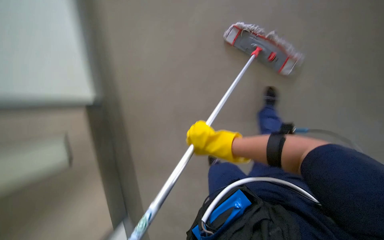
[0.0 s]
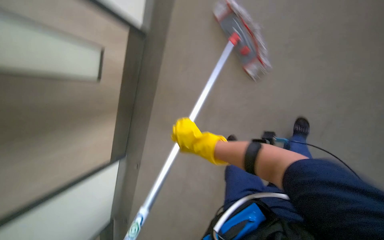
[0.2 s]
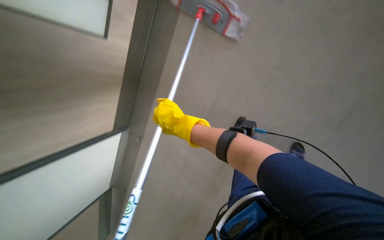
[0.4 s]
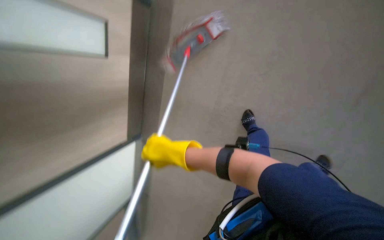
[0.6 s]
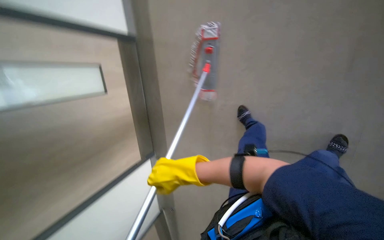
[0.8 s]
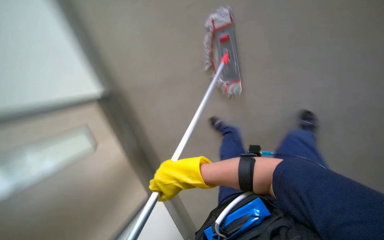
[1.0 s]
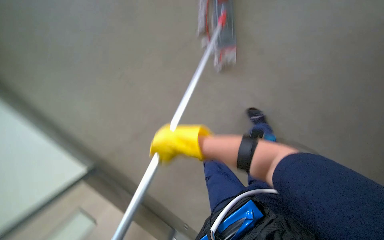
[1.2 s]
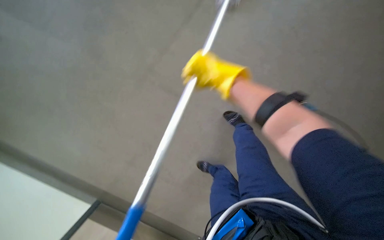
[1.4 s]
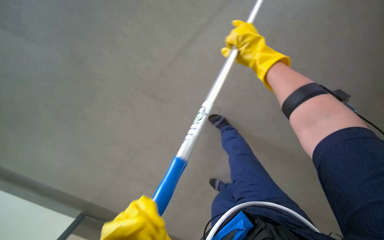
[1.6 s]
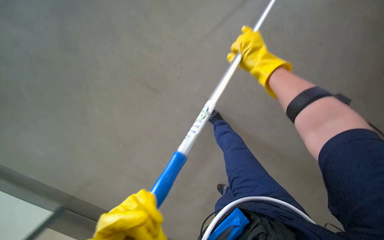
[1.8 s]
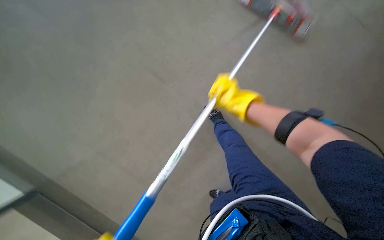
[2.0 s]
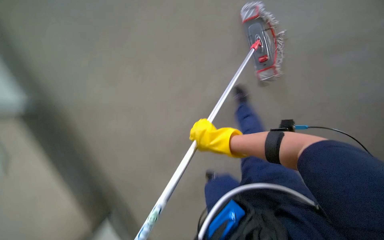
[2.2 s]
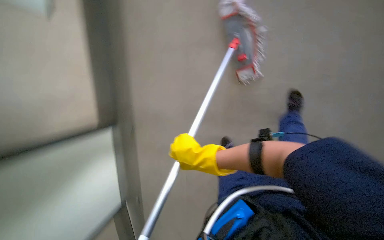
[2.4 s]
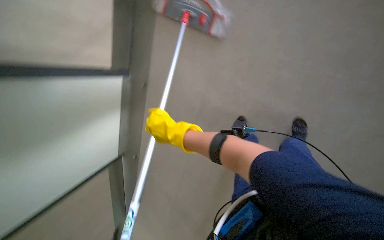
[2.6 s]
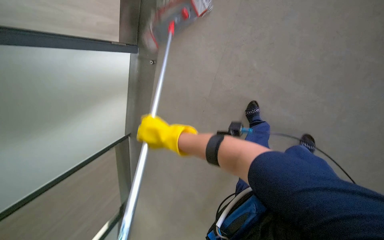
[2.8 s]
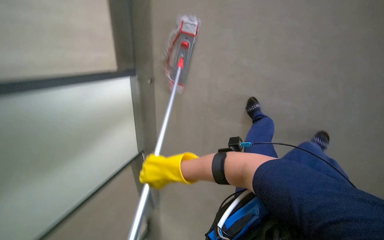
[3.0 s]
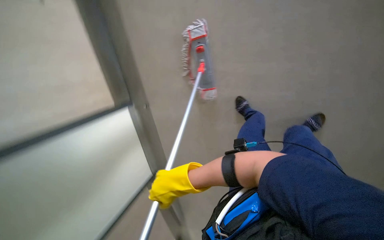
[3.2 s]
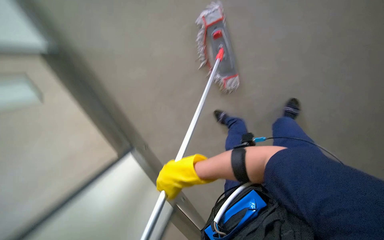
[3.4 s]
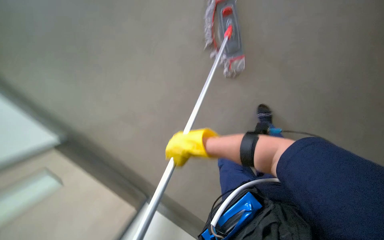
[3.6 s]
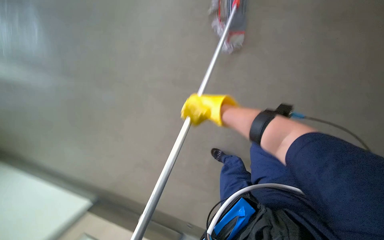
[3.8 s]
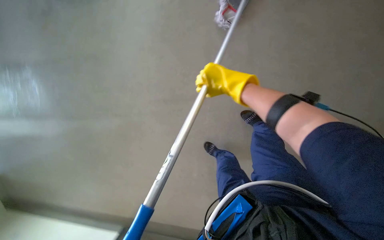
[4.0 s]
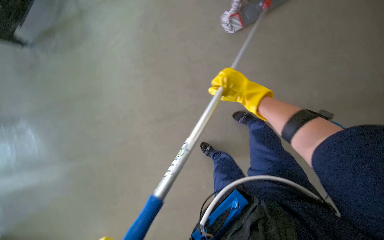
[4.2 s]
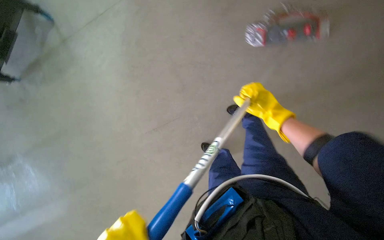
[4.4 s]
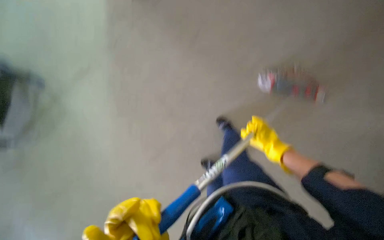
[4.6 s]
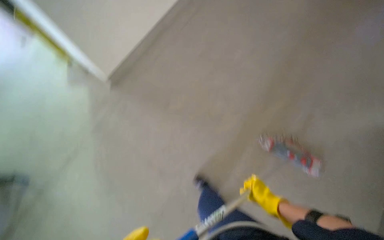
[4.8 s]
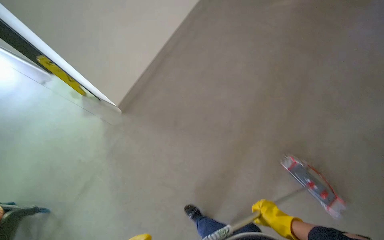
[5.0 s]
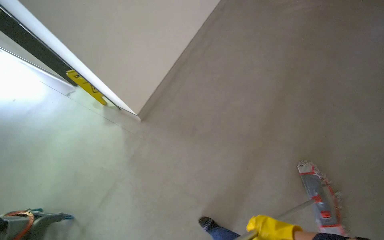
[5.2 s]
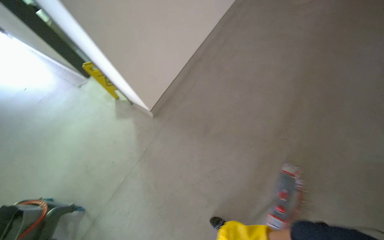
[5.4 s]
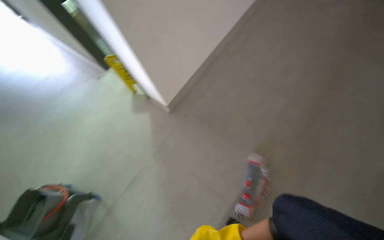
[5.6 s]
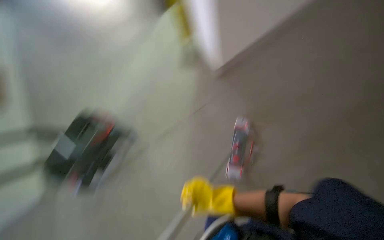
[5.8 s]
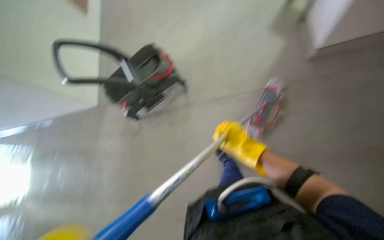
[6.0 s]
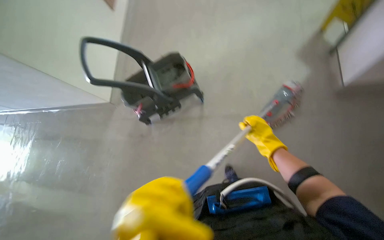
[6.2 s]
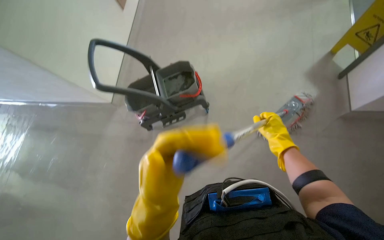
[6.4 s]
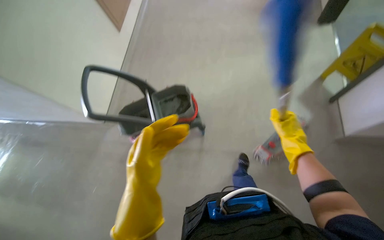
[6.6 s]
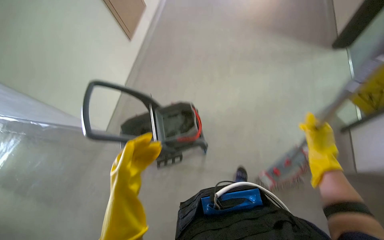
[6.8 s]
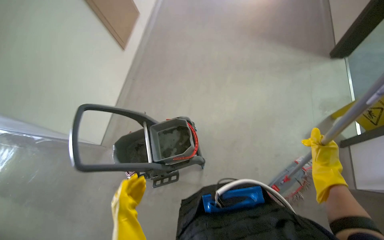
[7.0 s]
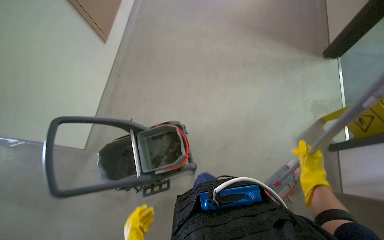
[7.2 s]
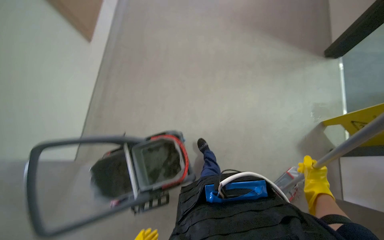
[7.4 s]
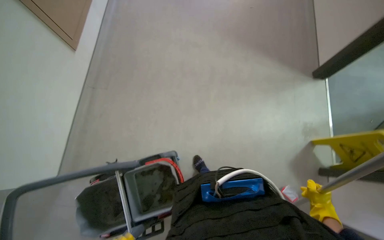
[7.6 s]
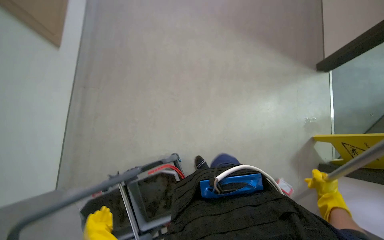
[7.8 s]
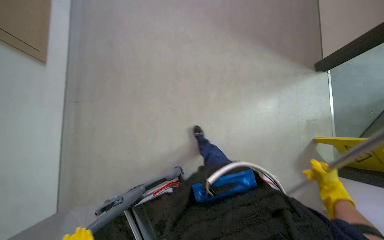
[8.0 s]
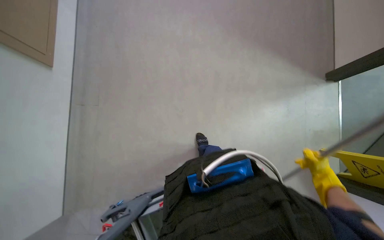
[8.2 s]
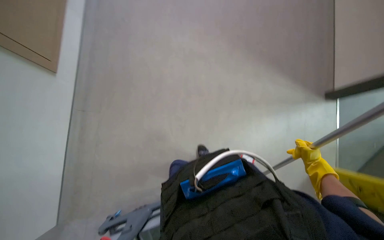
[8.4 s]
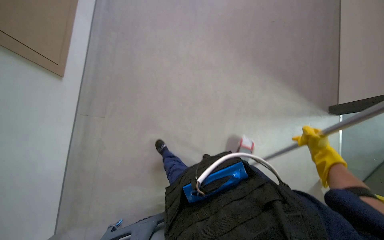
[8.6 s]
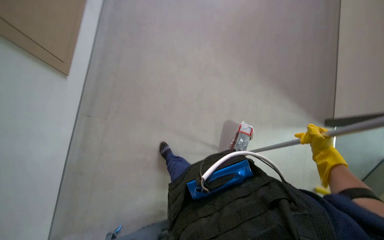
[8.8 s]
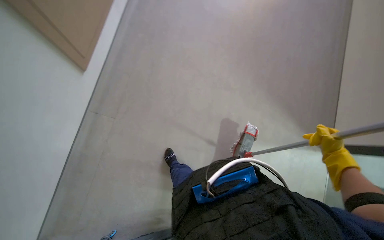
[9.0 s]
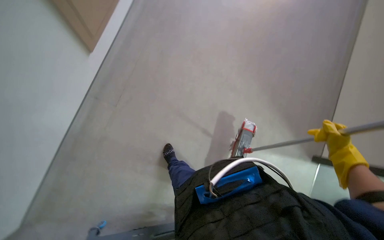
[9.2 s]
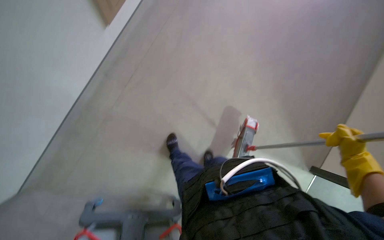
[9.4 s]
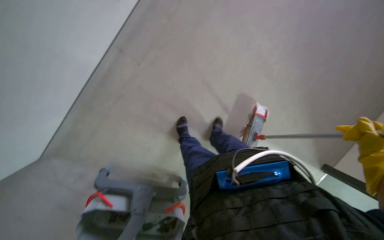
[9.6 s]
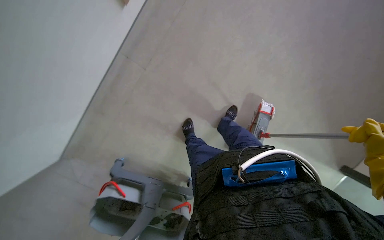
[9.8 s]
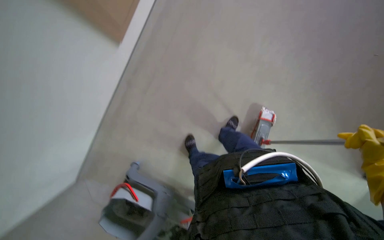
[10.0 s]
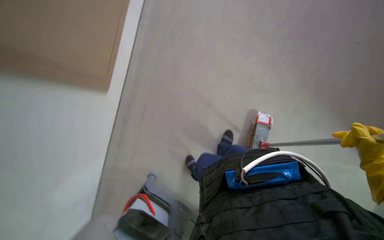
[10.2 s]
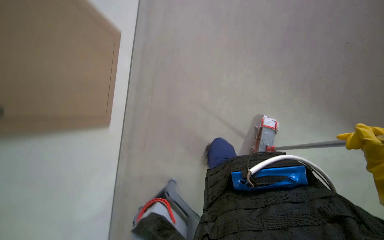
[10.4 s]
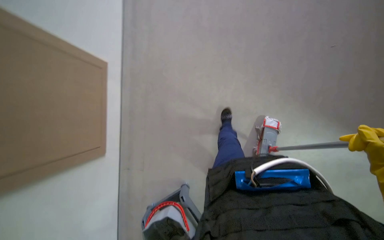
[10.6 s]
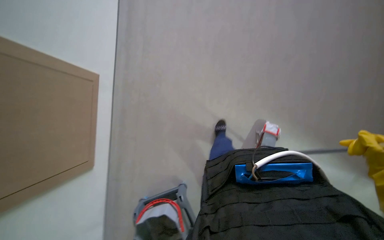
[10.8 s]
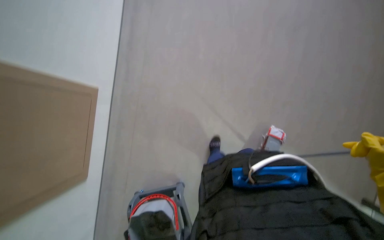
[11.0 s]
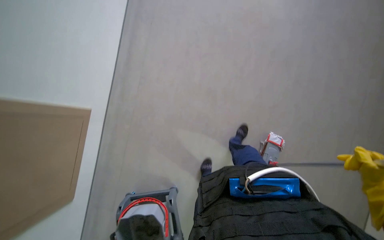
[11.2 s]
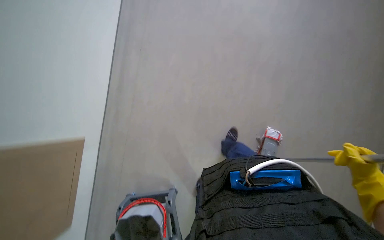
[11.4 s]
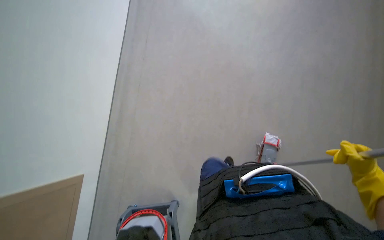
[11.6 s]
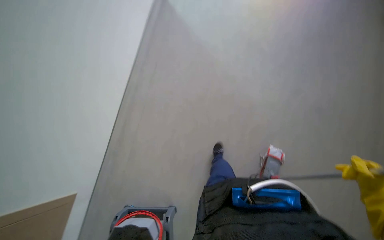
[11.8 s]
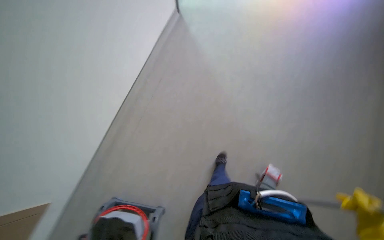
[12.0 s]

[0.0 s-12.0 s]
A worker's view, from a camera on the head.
Job: mopping floor.
The whole recording: Mopping hallway floor. The worker mops the hallway floor with a flat mop.
0.0 to 1.6 s: The view tips downward by about 15 degrees. The right hand travels up the picture by roughly 10 cm.
1.6 to 3.0 s: The camera pitches downward, by some 15 degrees.
3.0 to 4.4 s: The camera pitches downward, by some 20 degrees. The right hand shifts about 20 cm nearer to the camera and to the right.
4.4 to 6.0 s: The wearer moves roughly 60 cm. The head rotates about 35 degrees to the left. The view tips downward by some 15 degrees.
6.0 to 7.6 s: The wearer moves some 70 cm. The view tips upward by about 15 degrees.
7.6 to 9.0 s: The view tilts about 20 degrees upward. The right hand is displaced up the picture by roughly 15 cm.
10.4 to 12.0 s: The view tips upward by some 35 degrees.

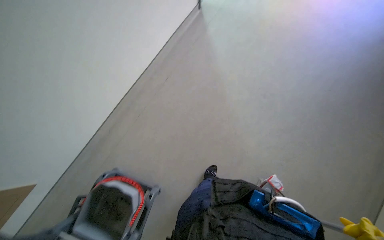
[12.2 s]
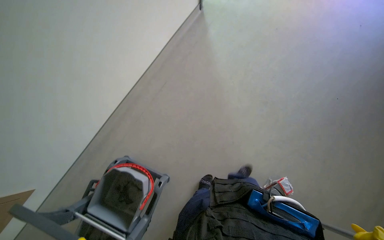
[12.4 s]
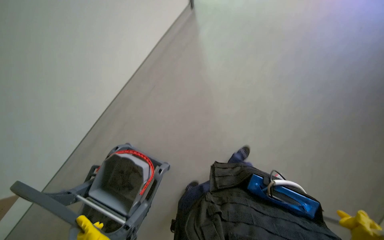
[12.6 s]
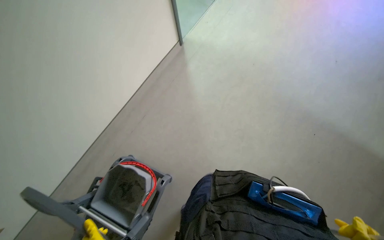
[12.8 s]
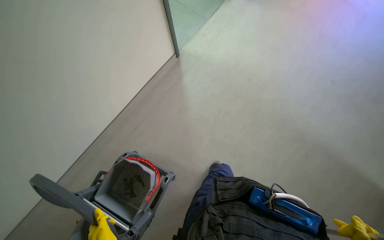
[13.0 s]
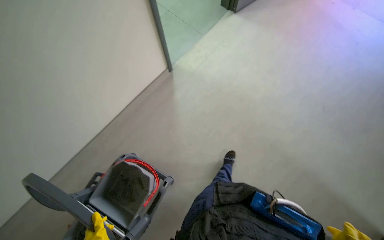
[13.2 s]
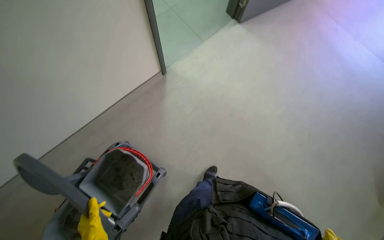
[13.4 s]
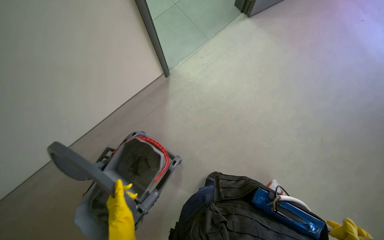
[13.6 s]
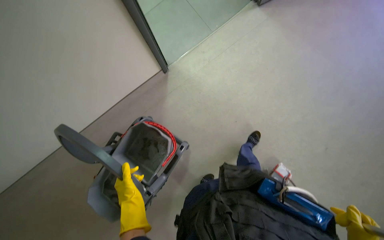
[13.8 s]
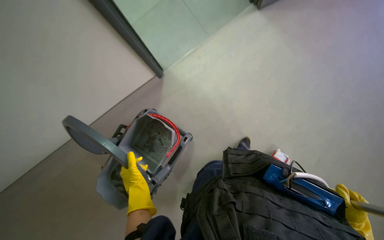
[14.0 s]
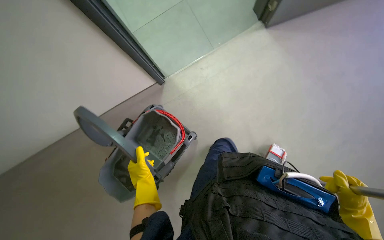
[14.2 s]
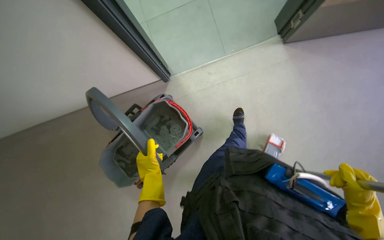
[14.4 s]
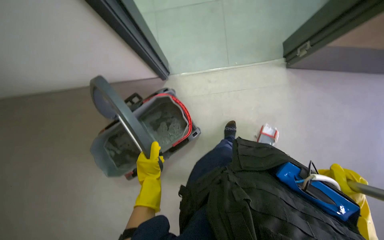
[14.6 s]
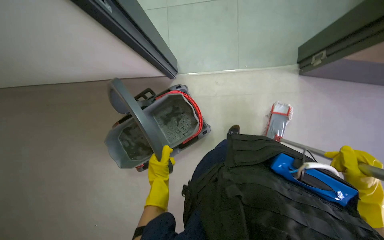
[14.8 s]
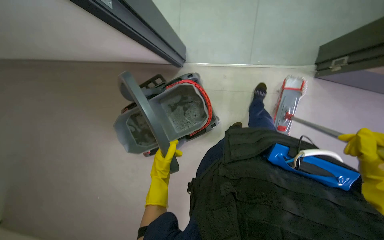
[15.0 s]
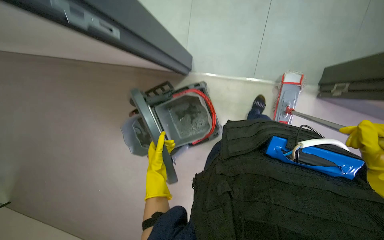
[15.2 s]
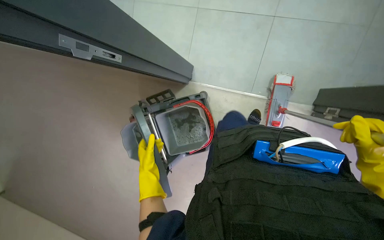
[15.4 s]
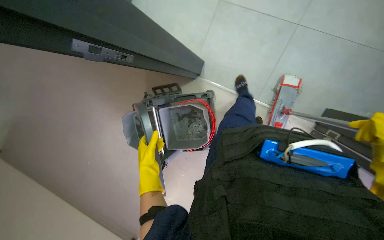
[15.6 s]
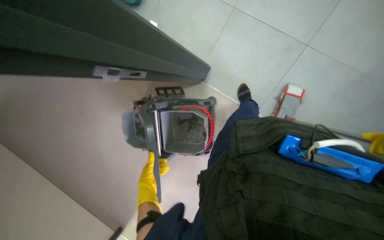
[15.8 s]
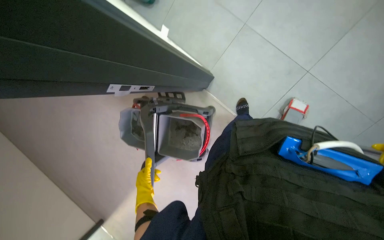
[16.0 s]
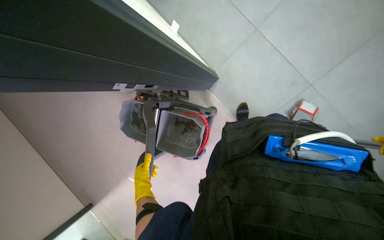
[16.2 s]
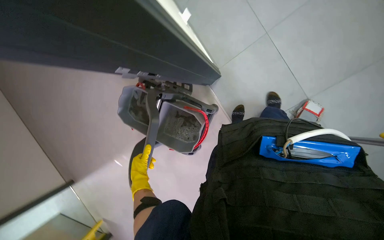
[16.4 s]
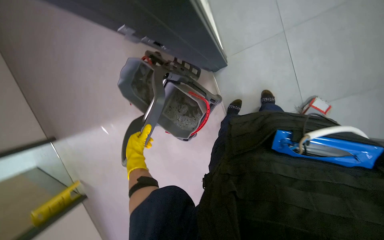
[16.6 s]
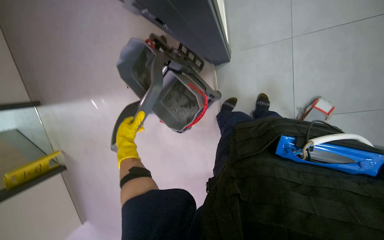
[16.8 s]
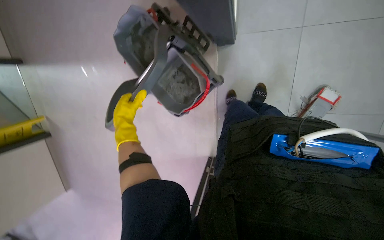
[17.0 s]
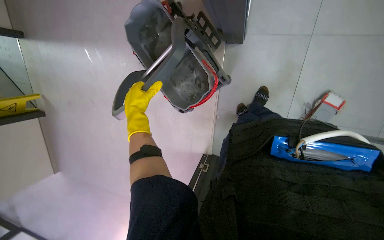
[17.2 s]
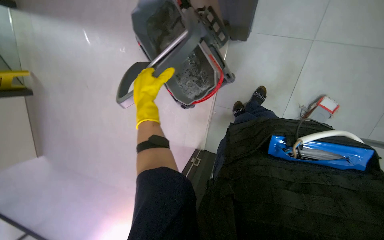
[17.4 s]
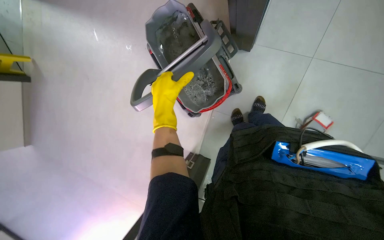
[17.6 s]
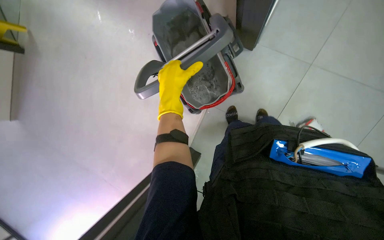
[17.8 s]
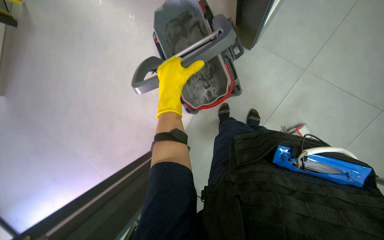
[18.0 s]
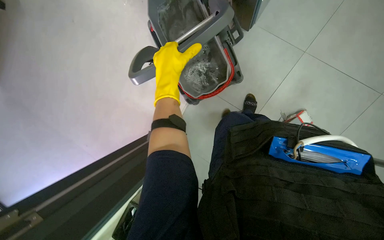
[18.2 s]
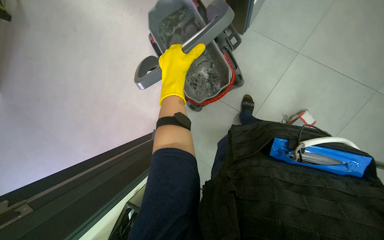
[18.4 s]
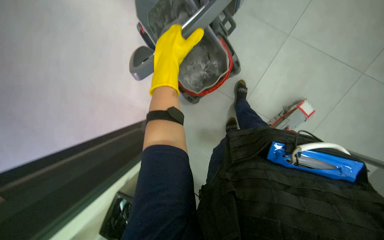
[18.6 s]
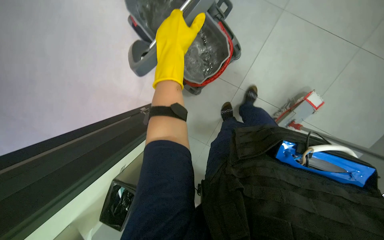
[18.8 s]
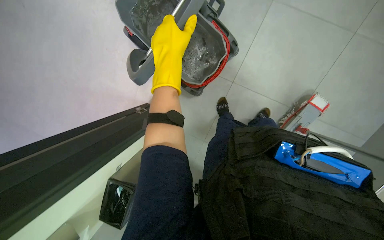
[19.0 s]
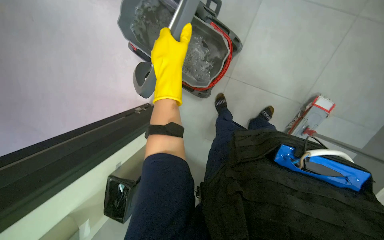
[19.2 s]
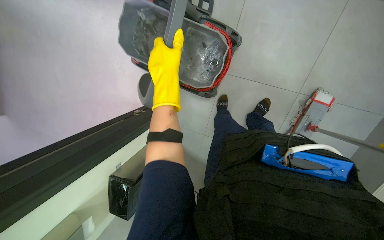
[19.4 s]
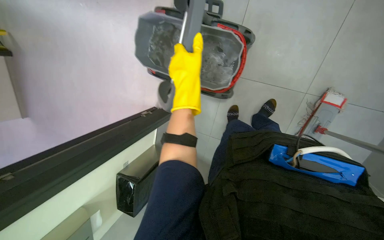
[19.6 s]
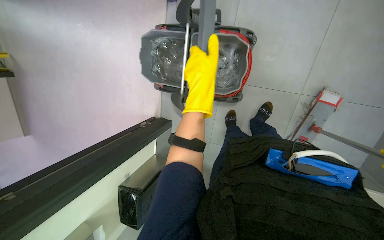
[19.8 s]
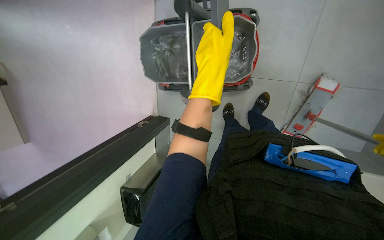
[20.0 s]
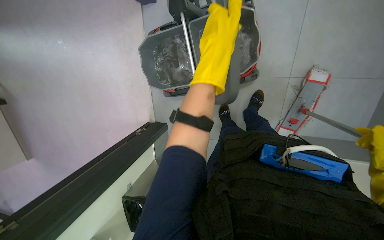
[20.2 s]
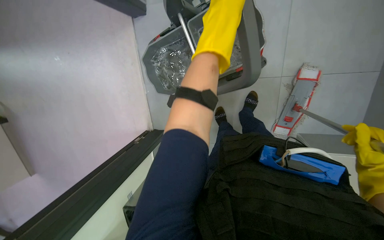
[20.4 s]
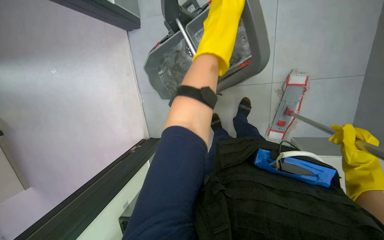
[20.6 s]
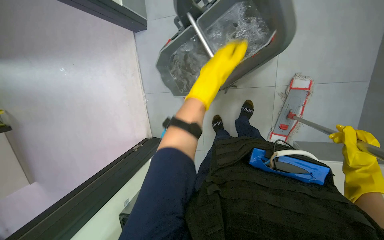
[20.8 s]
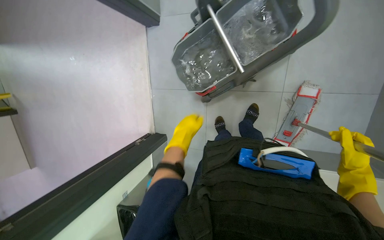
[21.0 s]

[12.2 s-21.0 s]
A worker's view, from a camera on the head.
Job: mopping floor.
The whole recording: Mopping hallway floor. The worker mops the hallway floor with a flat mop.
13.6 to 15.2 s: The scene rotates clockwise by some 30 degrees. The left hand shifts roughly 15 cm farther from the camera.
15.2 to 16.6 s: The scene rotates clockwise by approximately 30 degrees.
16.6 to 18.0 s: The view swings roughly 20 degrees to the right. The camera pitches downward, by about 20 degrees. The scene rotates clockwise by about 40 degrees.
